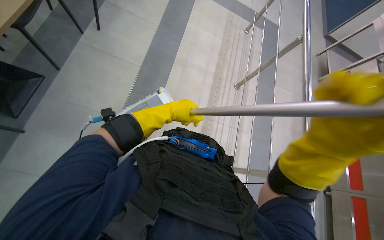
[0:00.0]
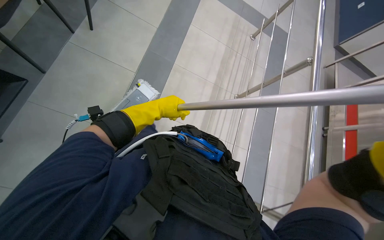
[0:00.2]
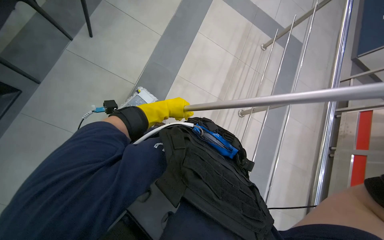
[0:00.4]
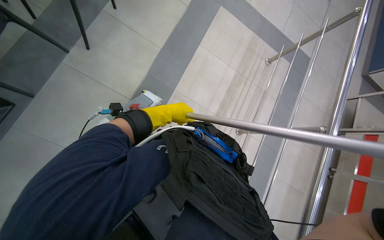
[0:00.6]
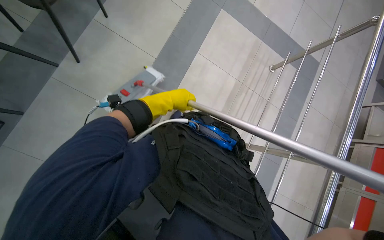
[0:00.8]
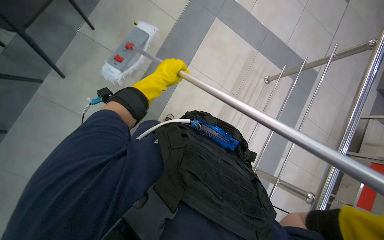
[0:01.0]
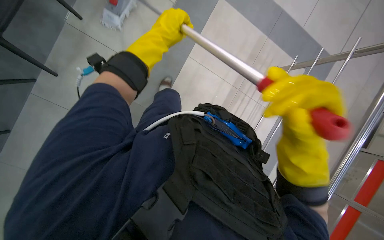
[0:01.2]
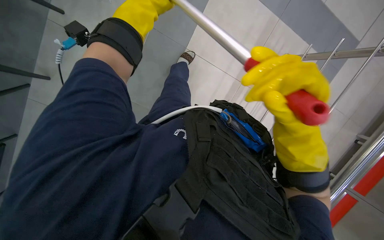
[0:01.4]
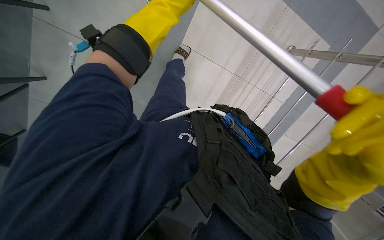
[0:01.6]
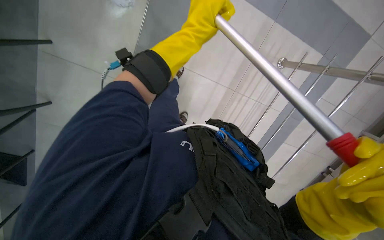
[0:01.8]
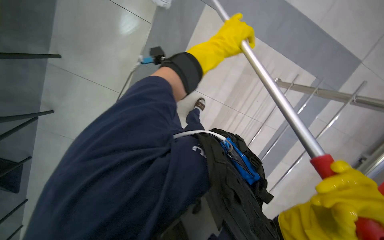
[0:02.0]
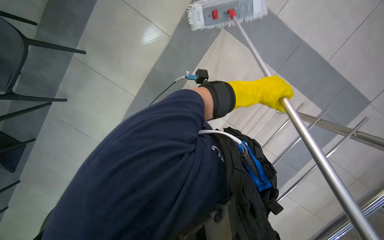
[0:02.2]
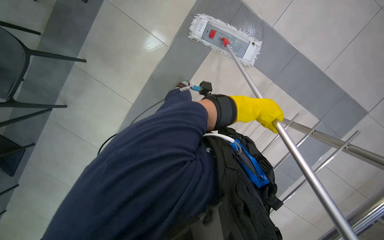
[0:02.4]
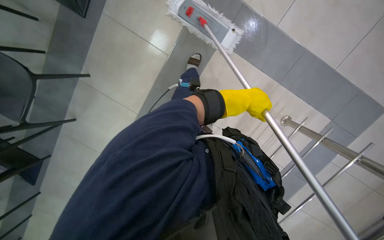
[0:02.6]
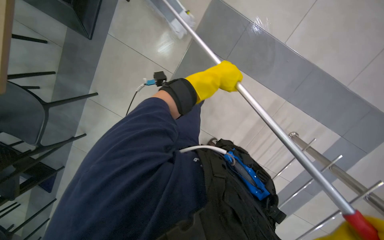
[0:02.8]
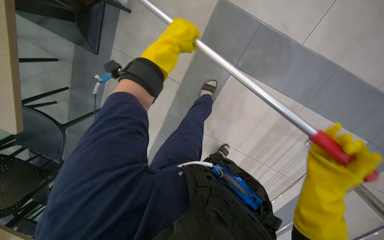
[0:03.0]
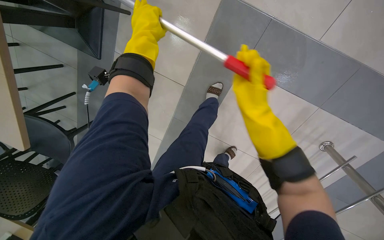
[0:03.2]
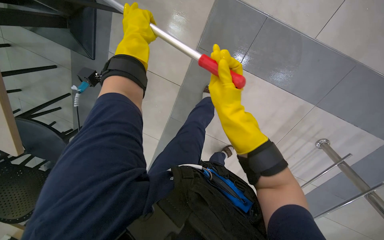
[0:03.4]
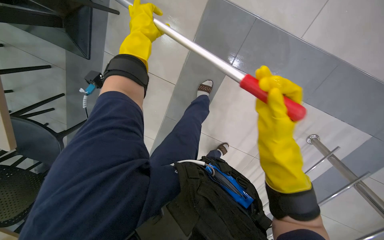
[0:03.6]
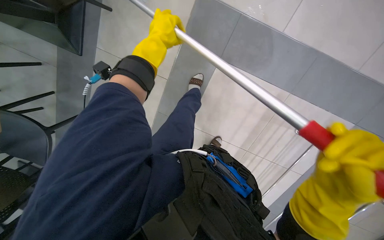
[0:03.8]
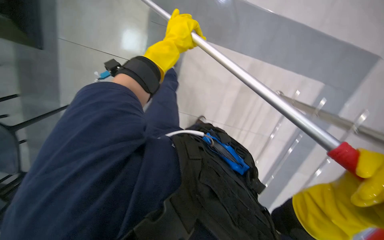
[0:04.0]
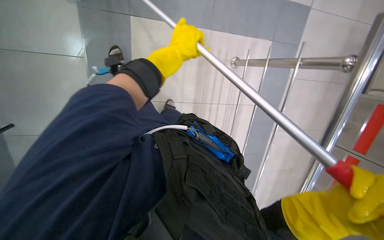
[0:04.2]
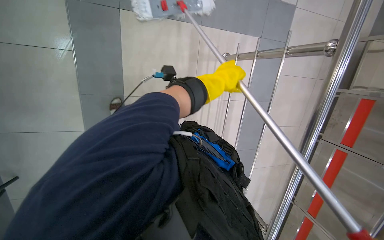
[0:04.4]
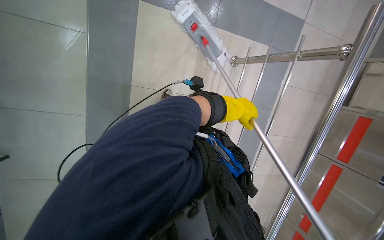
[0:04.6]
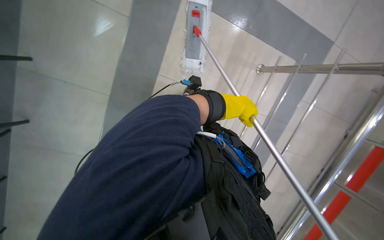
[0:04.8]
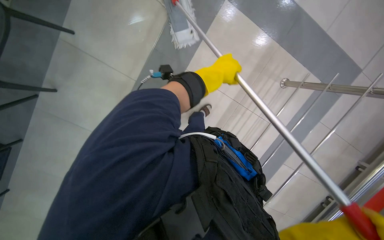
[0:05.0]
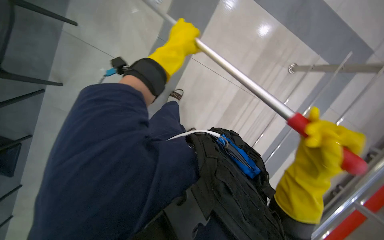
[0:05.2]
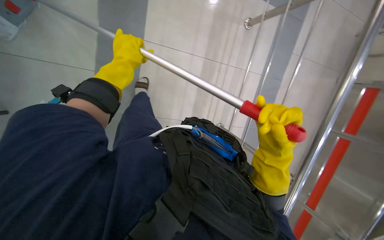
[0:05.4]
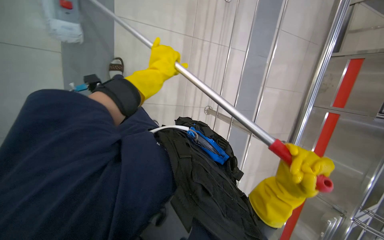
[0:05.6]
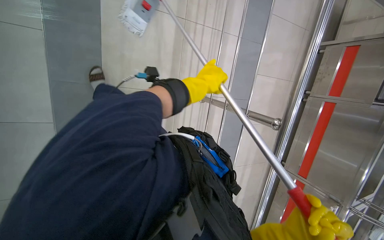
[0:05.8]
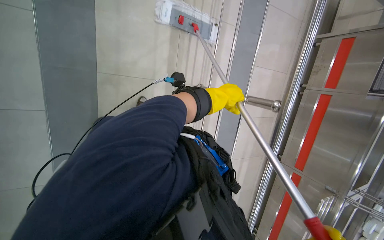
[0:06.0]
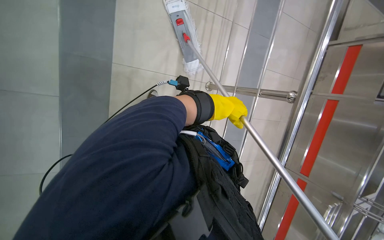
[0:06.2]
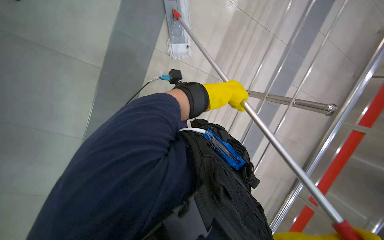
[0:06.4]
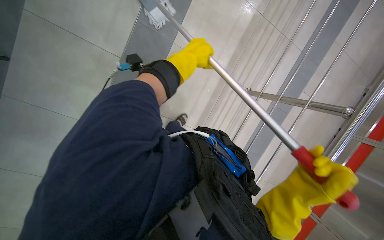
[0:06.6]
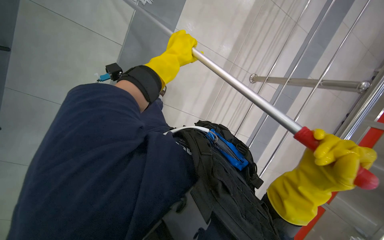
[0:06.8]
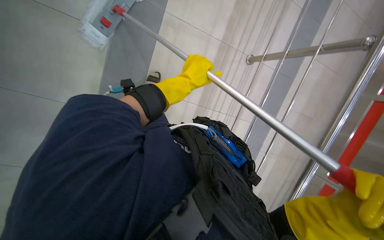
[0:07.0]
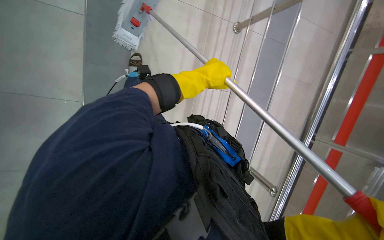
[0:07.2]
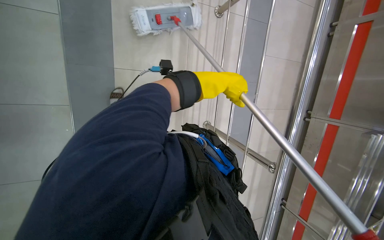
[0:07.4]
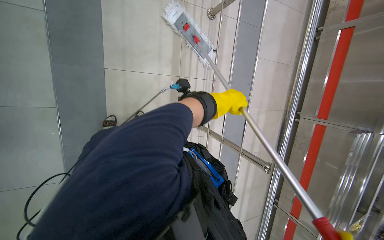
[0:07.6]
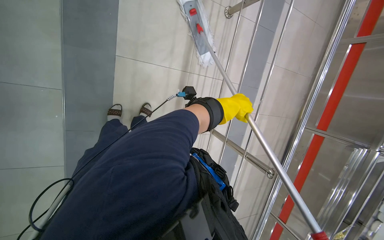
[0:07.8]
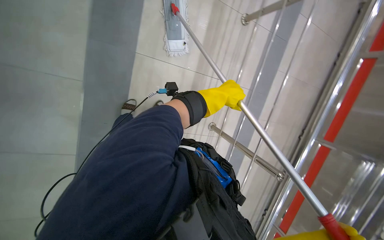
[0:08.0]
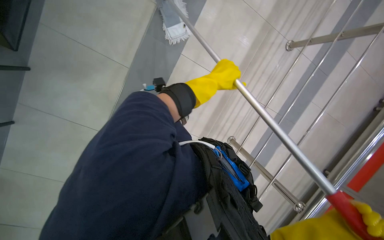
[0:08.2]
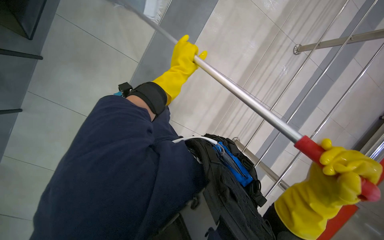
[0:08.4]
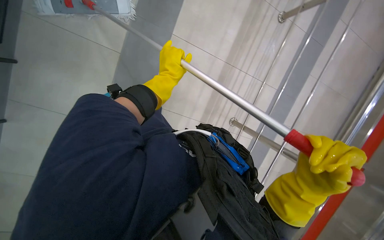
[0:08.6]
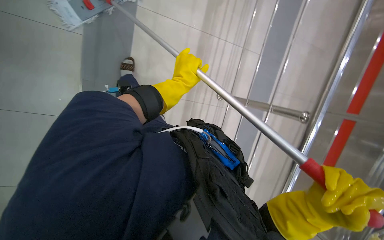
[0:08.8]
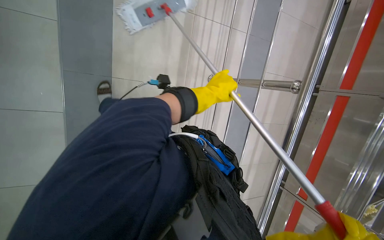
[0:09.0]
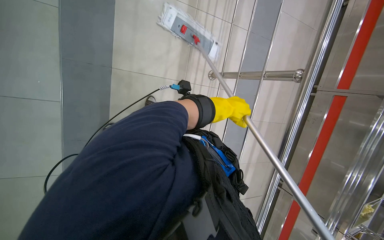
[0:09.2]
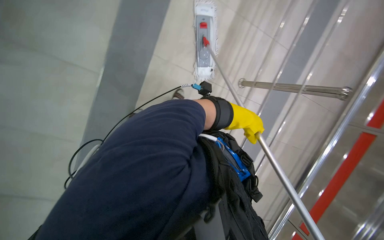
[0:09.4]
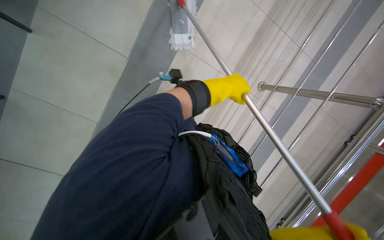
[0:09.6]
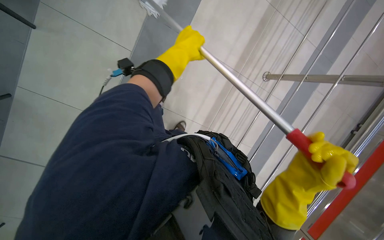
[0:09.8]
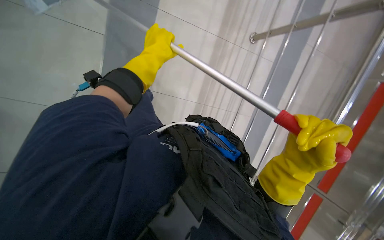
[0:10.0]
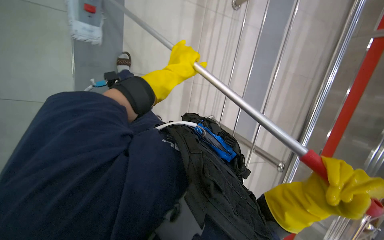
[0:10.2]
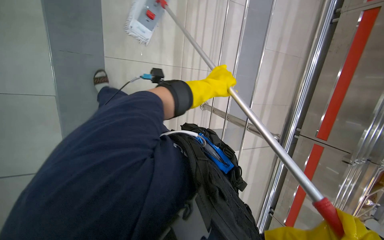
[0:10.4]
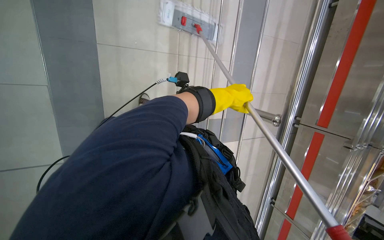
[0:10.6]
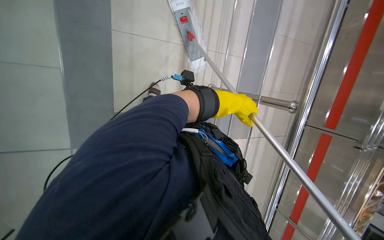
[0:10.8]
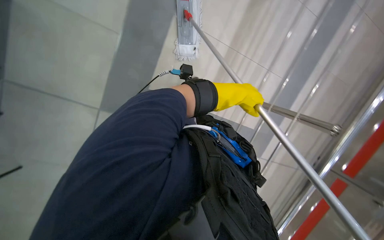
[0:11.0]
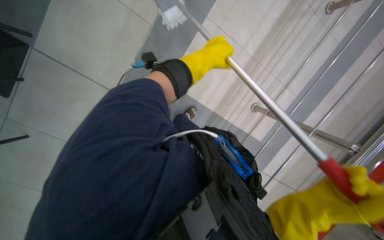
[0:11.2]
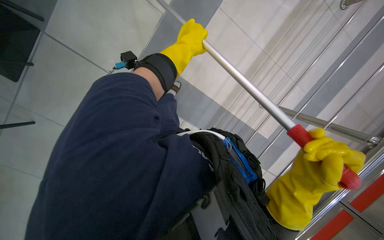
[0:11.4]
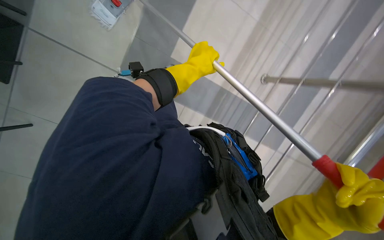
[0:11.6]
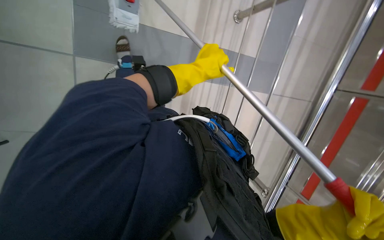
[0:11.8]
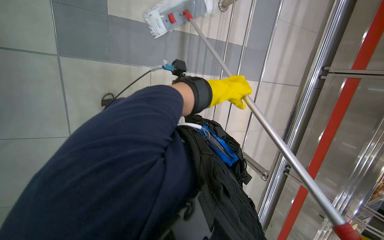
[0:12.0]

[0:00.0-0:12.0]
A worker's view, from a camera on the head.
Job: mopping floor.
The whole recording: Mopping cafeteria floor. The worker mops the cafeteria floor with a flat mop.
0:00.0 to 0:01.6: The left hand is displaced up the picture by roughly 35 cm.
0:01.6 to 0:03.0: The wearer moves about 50 cm.
0:03.0 to 0:04.4: The head rotates some 25 degrees to the right. The view tilts roughly 15 degrees downward.
0:04.4 to 0:06.0: The wearer looks approximately 15 degrees further downward.
0:06.0 to 0:07.6: The left hand moves some 35 cm to the left and comes back.
0:10.4 to 0:12.0: The left hand swings left and right, roughly 15 cm each way, with 2 reversals.

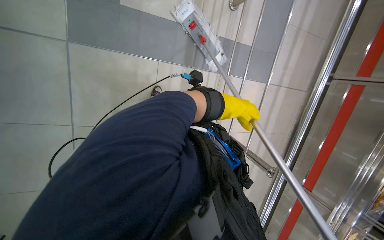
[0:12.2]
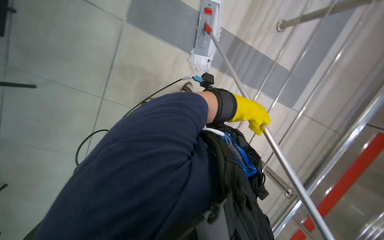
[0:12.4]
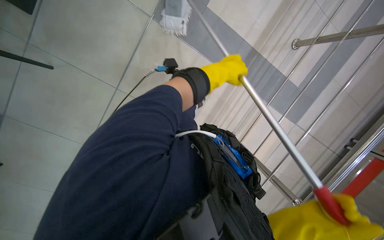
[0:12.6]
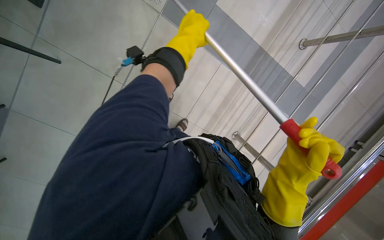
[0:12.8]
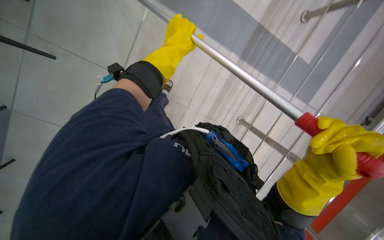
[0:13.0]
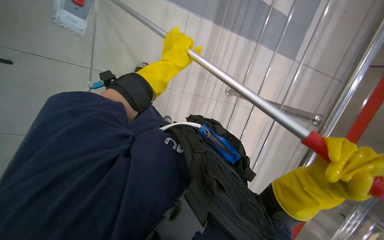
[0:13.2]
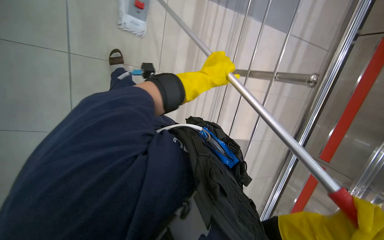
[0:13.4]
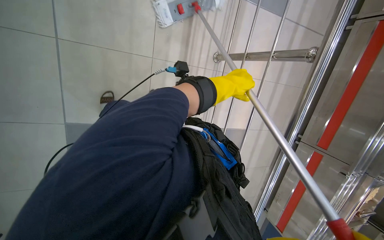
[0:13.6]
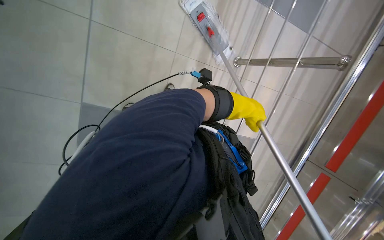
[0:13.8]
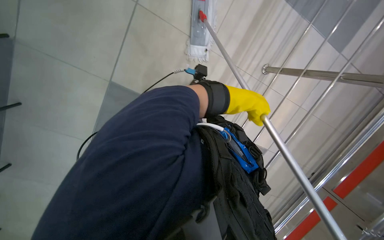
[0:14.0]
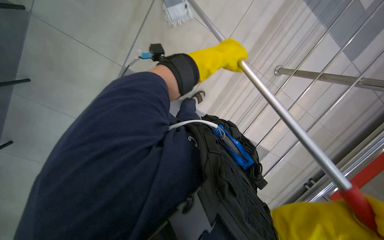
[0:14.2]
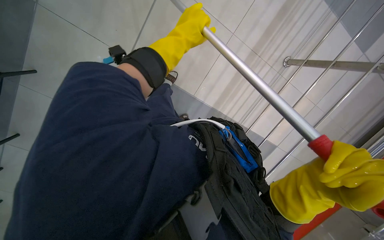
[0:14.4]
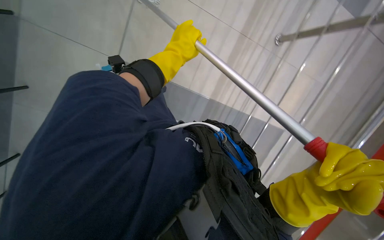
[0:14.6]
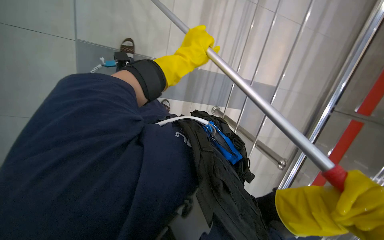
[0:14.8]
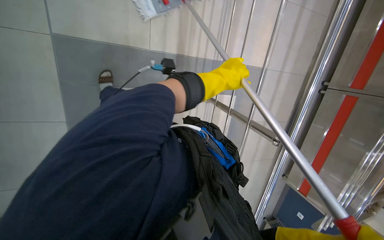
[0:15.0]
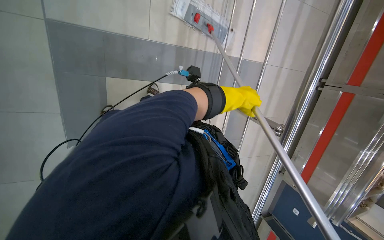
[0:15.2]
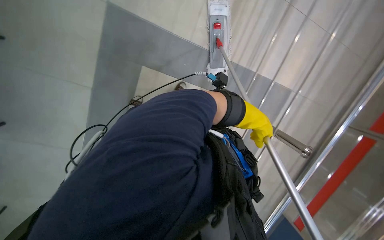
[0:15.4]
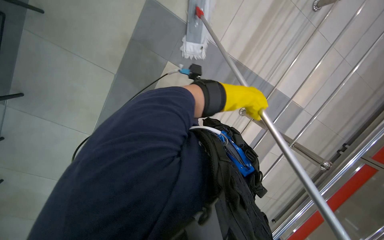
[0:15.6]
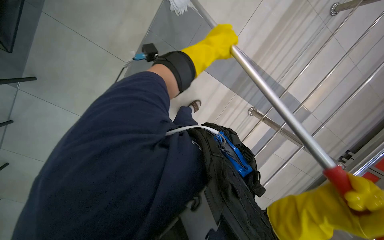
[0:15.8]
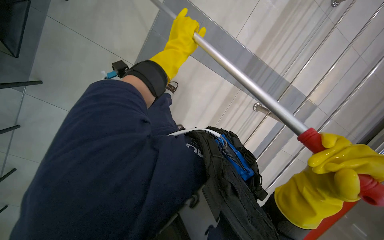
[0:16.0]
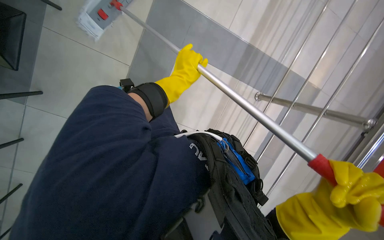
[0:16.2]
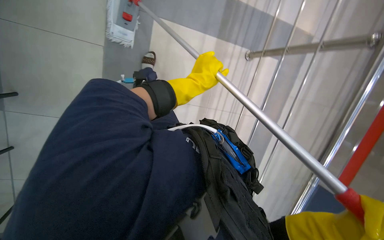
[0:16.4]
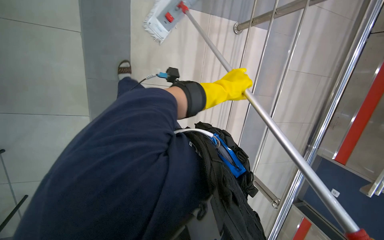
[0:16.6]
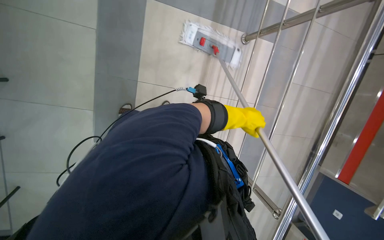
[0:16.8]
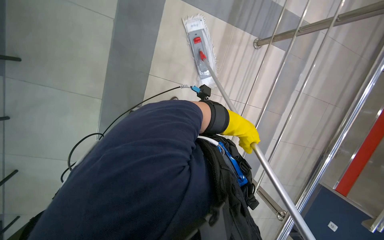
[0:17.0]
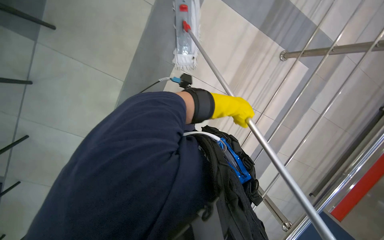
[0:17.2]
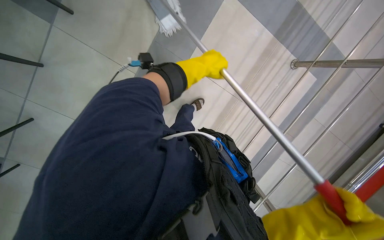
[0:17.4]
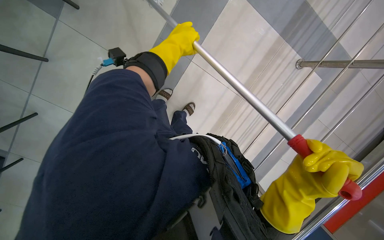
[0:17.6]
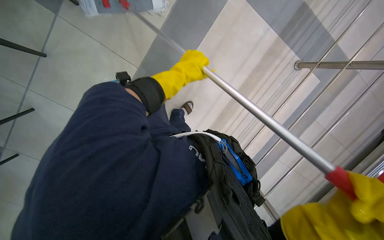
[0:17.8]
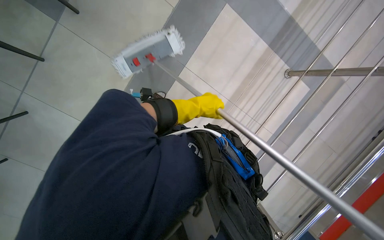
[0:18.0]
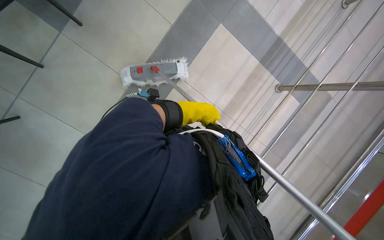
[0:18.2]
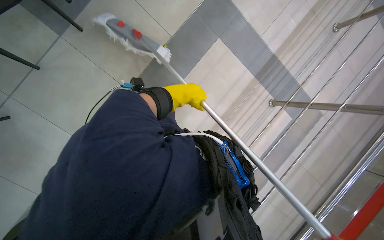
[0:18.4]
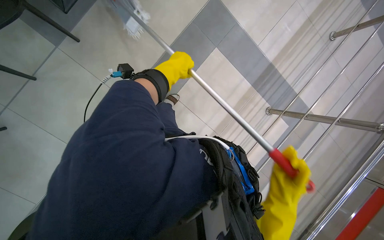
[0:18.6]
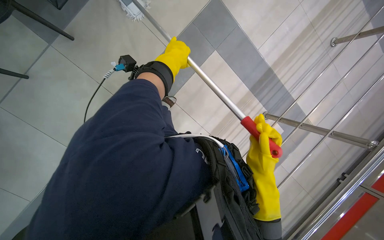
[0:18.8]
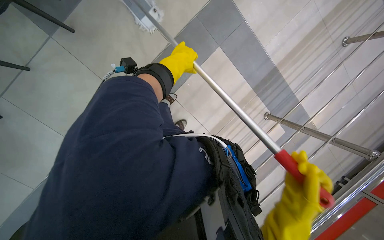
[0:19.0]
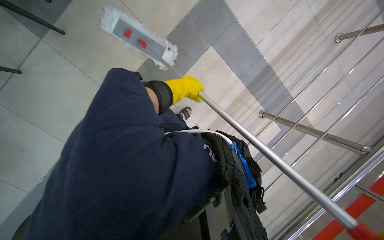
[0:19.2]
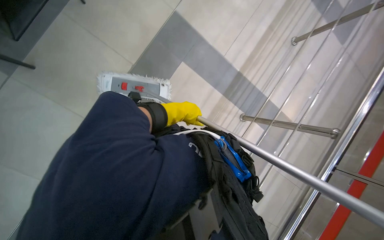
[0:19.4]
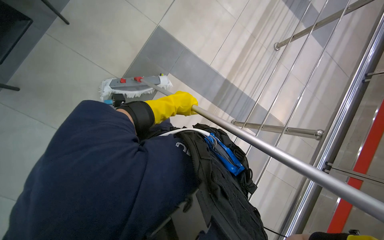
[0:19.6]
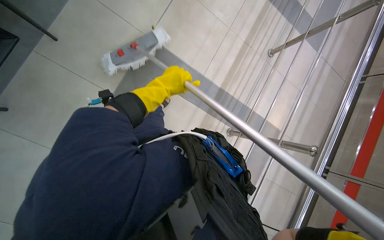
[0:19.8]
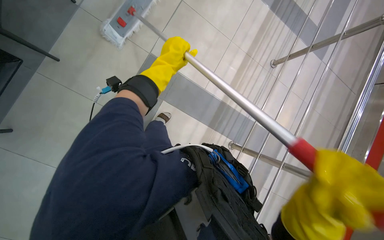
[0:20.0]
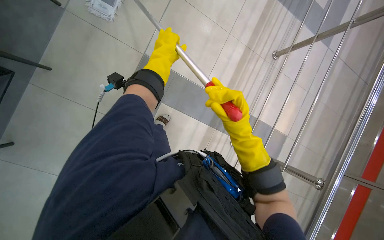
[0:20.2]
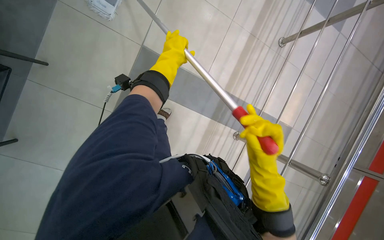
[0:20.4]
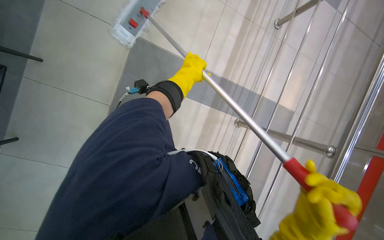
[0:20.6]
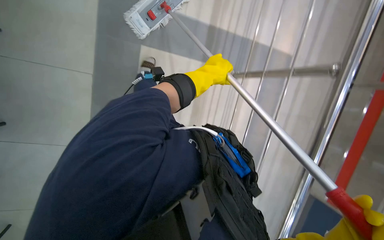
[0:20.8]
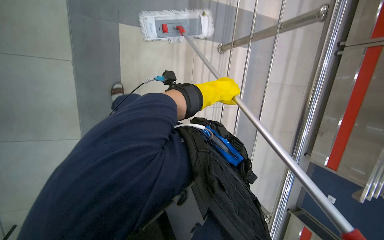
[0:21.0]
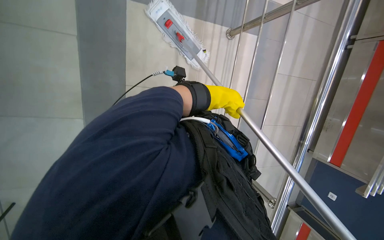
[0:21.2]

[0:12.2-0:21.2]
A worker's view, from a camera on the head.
Job: mopping floor.
The whole recording: Mopping cafeteria floor. The worker mops the cafeteria floor with a flat mop.
0:12.2 to 0:13.8: The view tilts approximately 20 degrees downward.
0:13.8 to 0:15.2: The wearer looks approximately 15 degrees further downward. The left hand travels to the left and back again, some 50 cm each way.
0:15.2 to 0:16.6: The left hand travels to the left and back again, roughly 20 cm each way.
0:16.6 to 0:18.2: The camera pitches upward, by roughly 15 degrees. The left hand travels to the left and back again, roughly 20 cm each way.
0:18.2 to 0:19.8: The camera is carried some 50 cm.
0:19.8 to 0:21.2: The view tilts about 20 degrees downward. The left hand goes roughly 30 cm to the right and farther from the camera.
